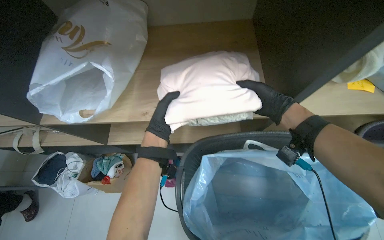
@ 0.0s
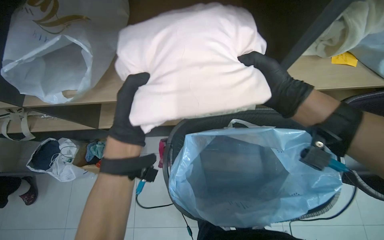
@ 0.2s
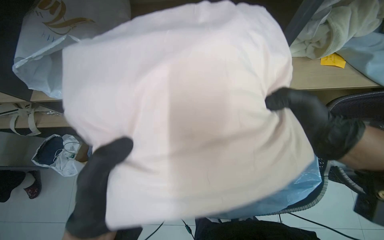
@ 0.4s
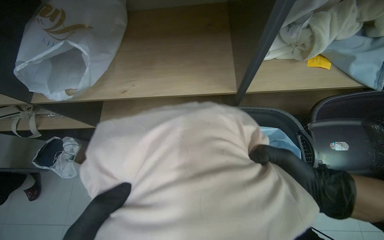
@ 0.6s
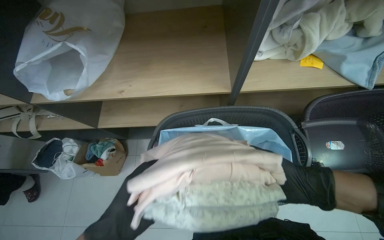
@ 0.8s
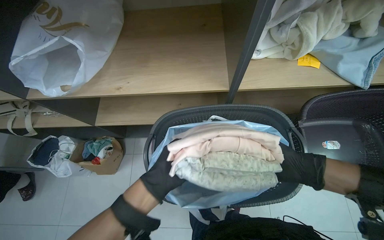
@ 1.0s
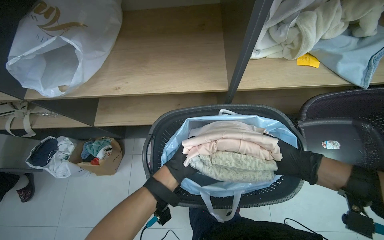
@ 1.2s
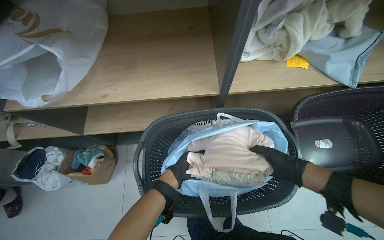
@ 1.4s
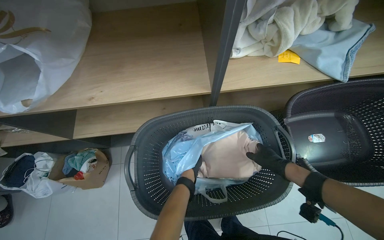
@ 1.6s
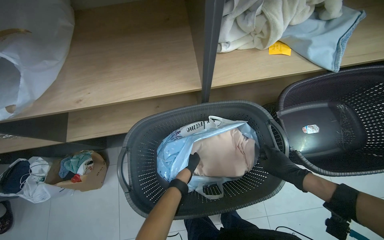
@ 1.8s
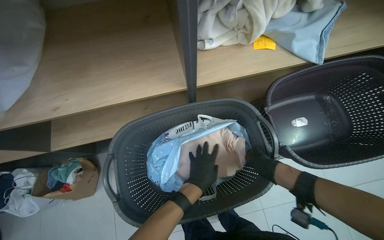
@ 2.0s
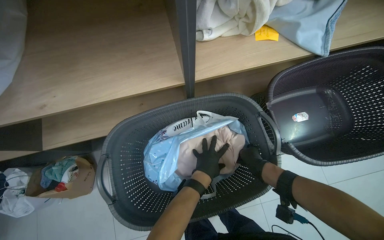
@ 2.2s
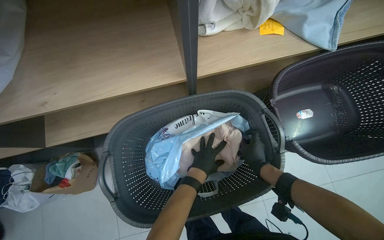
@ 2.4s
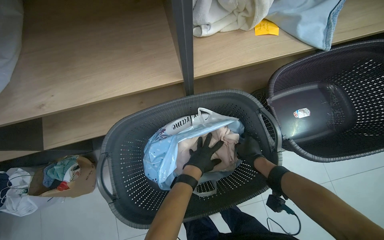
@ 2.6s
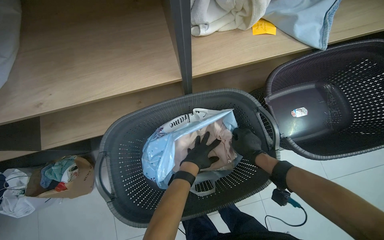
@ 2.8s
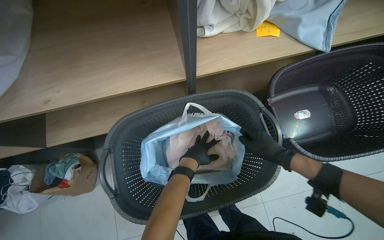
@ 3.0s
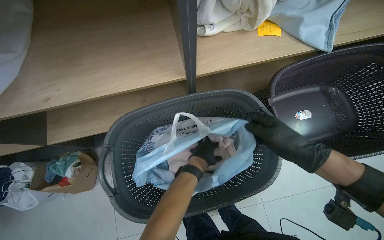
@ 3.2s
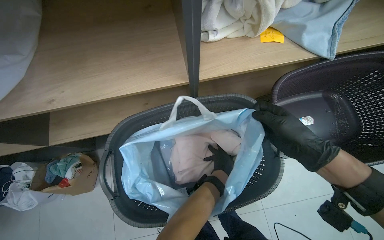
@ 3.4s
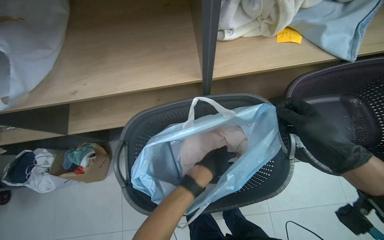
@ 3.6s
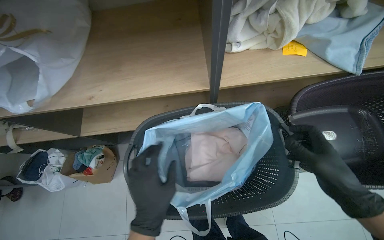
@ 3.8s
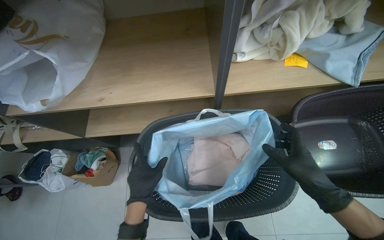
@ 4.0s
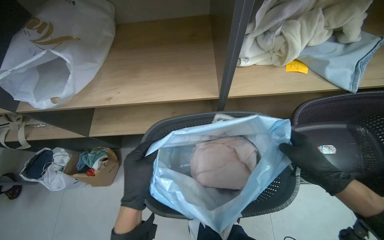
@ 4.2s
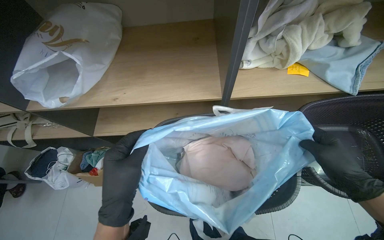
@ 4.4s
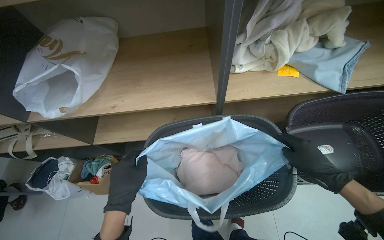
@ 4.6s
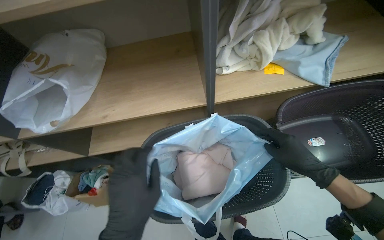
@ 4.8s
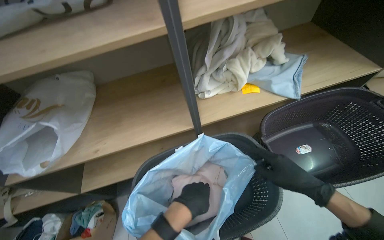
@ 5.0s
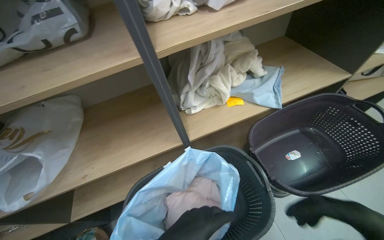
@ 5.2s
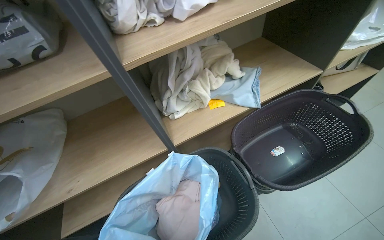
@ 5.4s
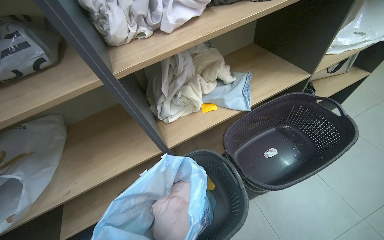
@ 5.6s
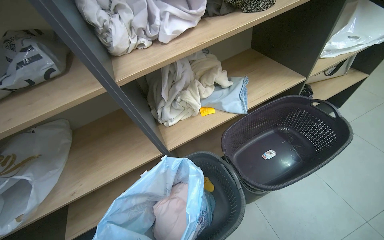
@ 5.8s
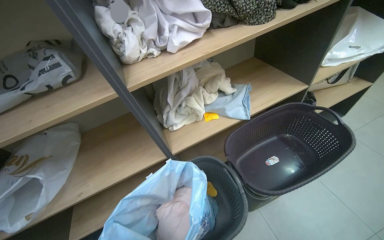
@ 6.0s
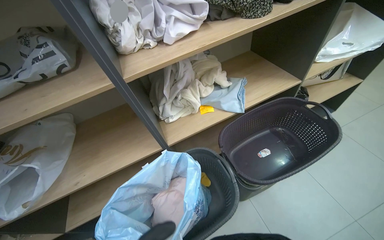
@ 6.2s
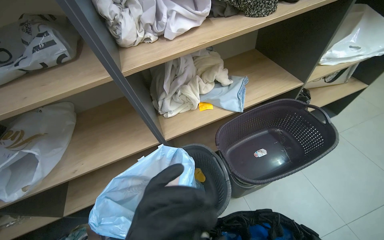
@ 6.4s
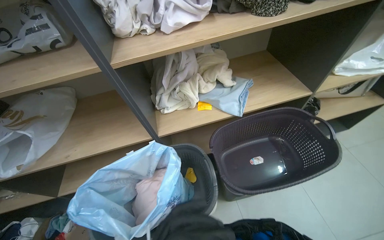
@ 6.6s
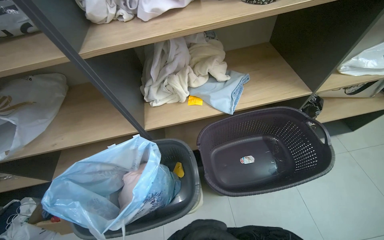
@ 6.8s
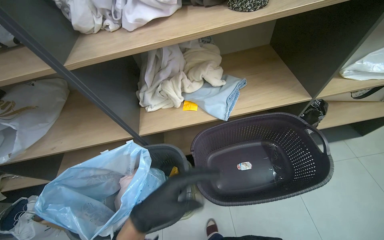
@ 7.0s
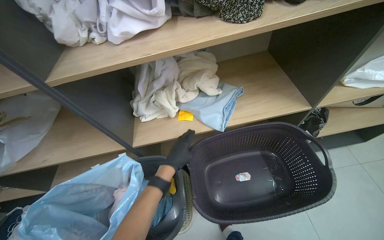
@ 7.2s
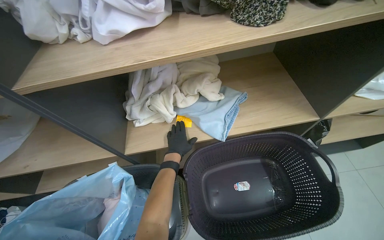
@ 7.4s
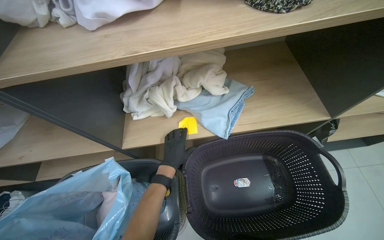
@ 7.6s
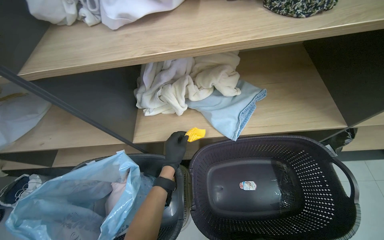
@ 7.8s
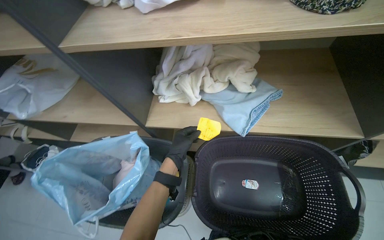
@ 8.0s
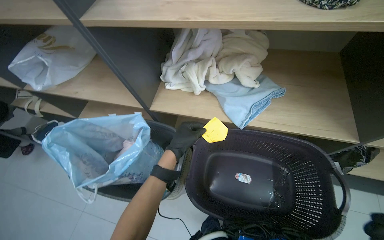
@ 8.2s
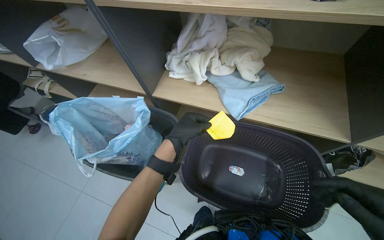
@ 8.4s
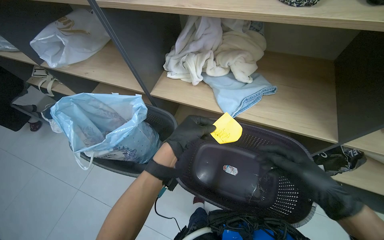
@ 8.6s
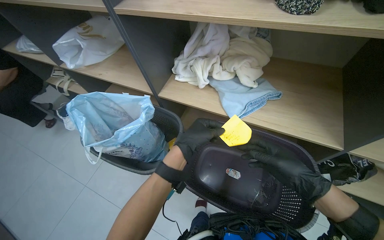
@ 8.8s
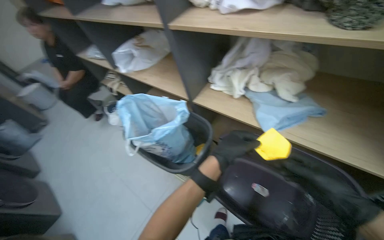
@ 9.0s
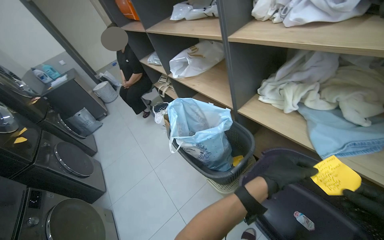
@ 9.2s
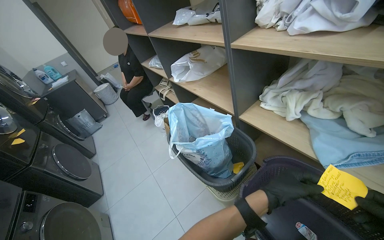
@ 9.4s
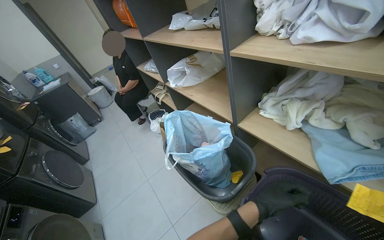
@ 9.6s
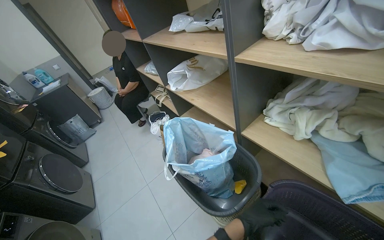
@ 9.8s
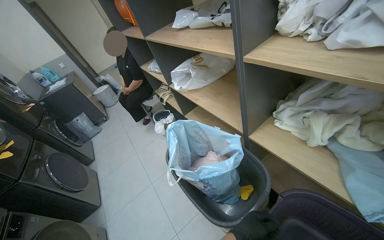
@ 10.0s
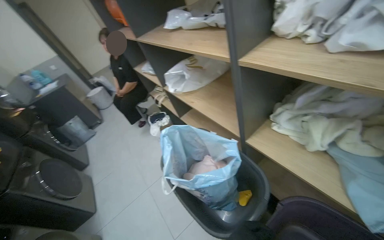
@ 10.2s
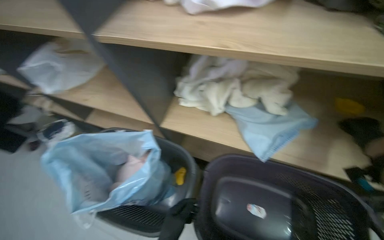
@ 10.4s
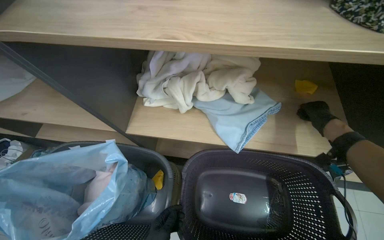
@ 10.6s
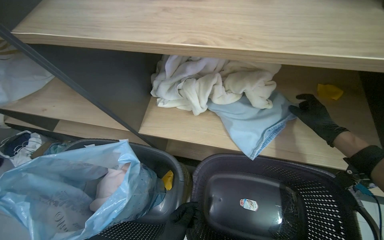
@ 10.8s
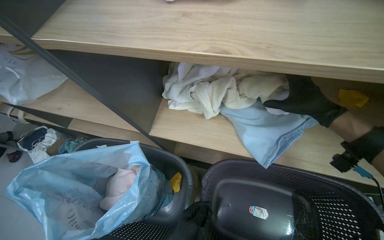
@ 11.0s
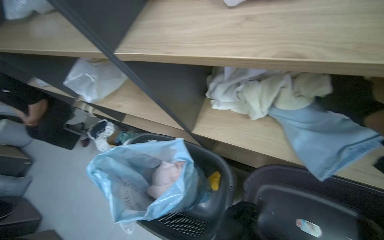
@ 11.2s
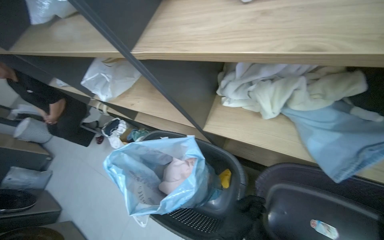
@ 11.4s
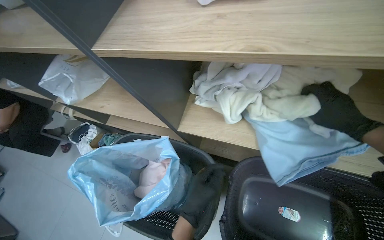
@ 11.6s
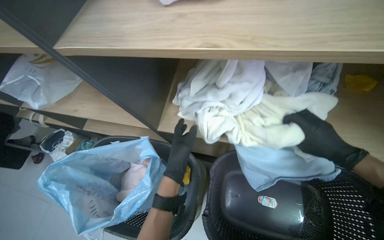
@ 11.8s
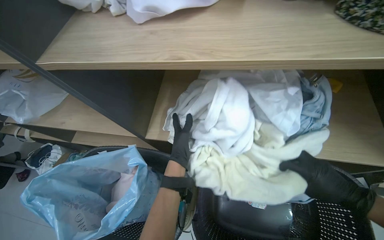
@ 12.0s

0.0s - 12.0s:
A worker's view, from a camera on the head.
Job: managing laundry.
The whole recording: Packing folded laundry into bag. The worker places a blue bag into a basket and packs folded laundry into it.
0.0s - 1.6s: The right hand shifts about 30 cm down the picture.
3.0s - 4.4s: The left hand goes nearer and farther, roughly 25 cm each way, reversing 2 times; the right hand is displaced nearer to the camera by approximately 15 cm.
4.4s - 6.0s: The view tilts some 20 degrees upward.
6.0s - 7.6s: The camera pitches downward, by some 15 degrees.
7.6s - 9.0s: The head turns to the left by about 40 degrees. The left hand moves nearer to the camera, about 25 cm.
9.0s - 10.4s: The wearer looks about 15 degrees further to the right.

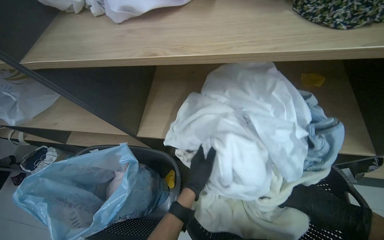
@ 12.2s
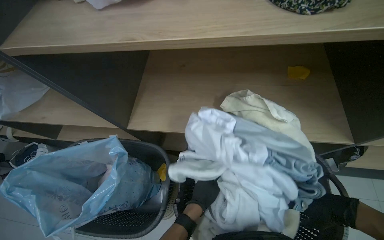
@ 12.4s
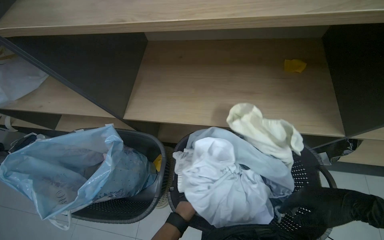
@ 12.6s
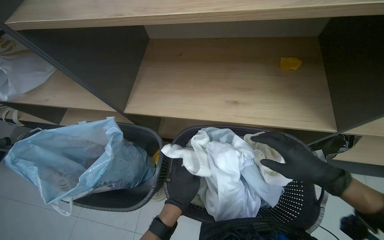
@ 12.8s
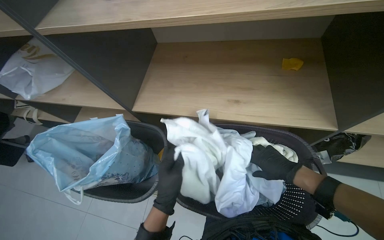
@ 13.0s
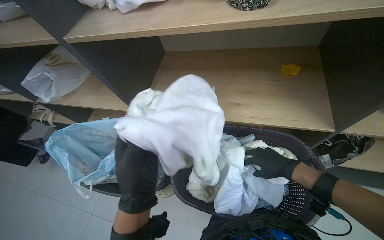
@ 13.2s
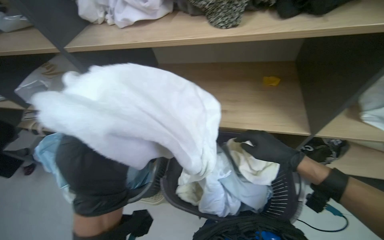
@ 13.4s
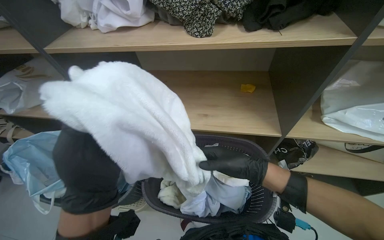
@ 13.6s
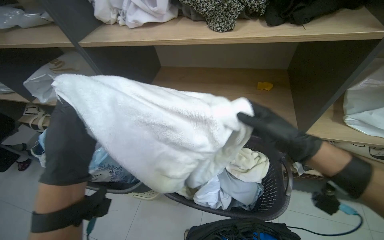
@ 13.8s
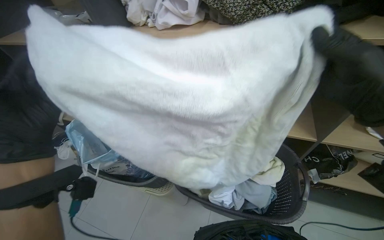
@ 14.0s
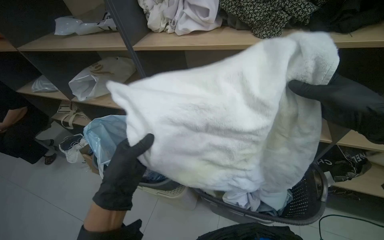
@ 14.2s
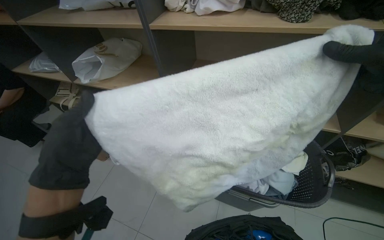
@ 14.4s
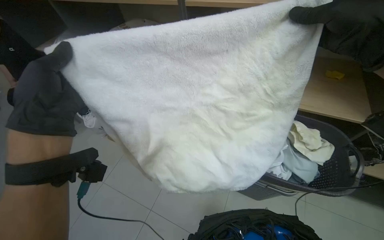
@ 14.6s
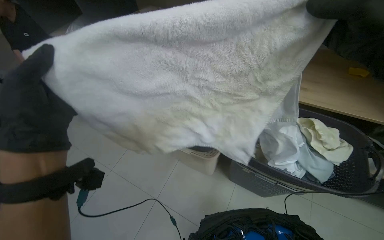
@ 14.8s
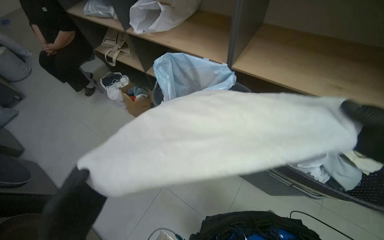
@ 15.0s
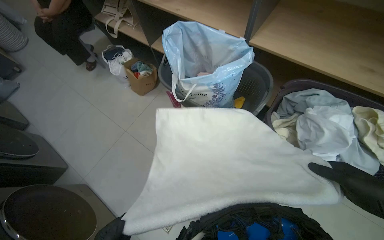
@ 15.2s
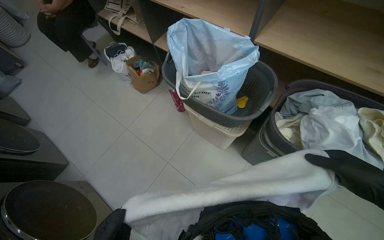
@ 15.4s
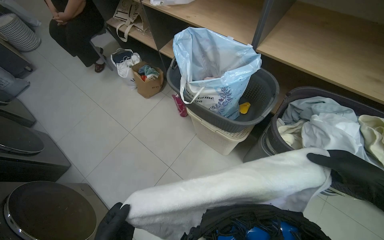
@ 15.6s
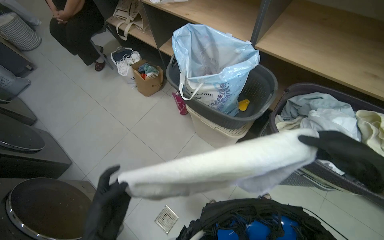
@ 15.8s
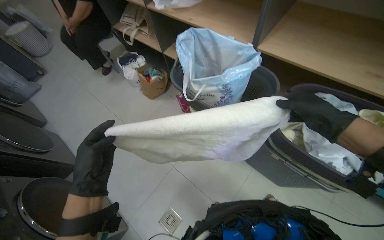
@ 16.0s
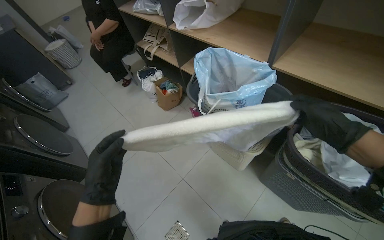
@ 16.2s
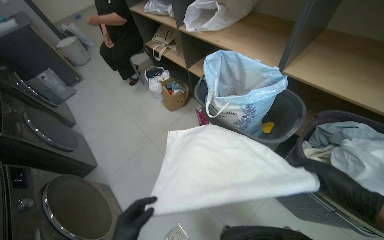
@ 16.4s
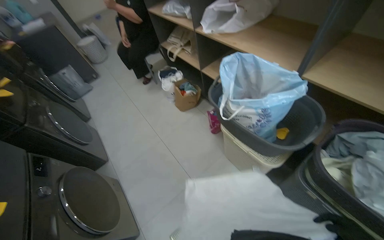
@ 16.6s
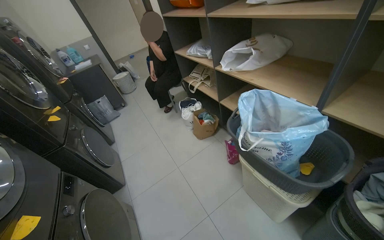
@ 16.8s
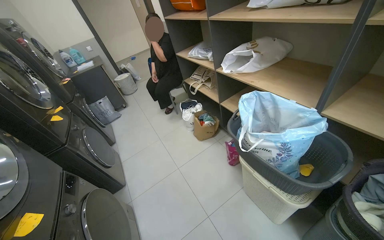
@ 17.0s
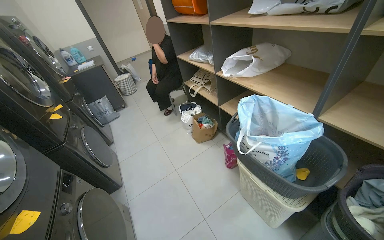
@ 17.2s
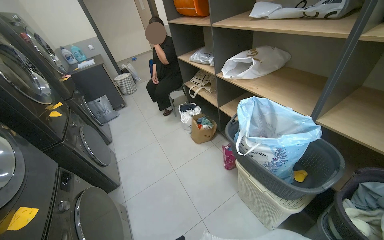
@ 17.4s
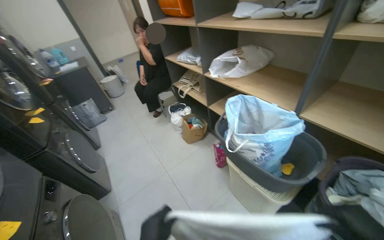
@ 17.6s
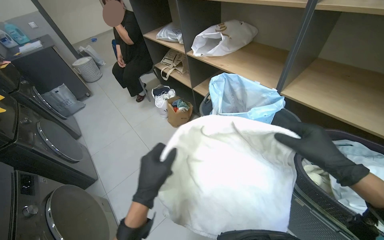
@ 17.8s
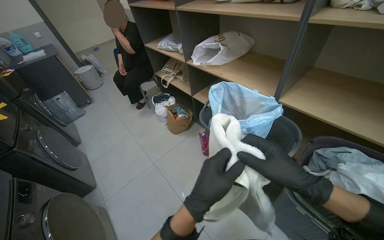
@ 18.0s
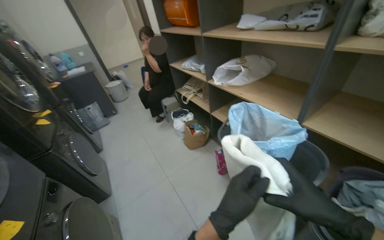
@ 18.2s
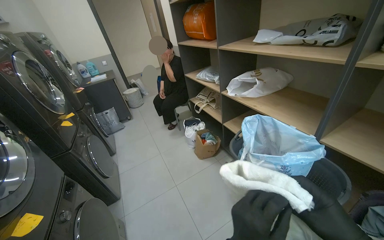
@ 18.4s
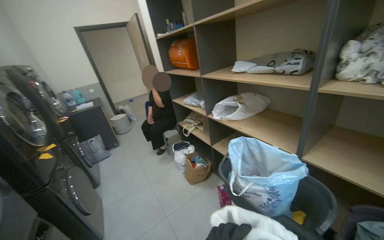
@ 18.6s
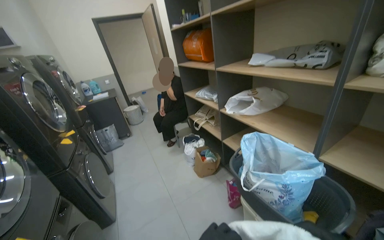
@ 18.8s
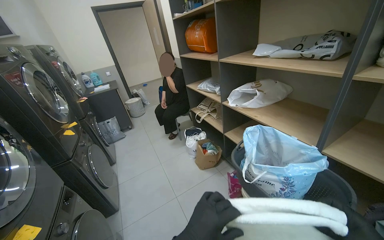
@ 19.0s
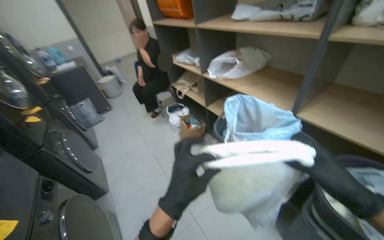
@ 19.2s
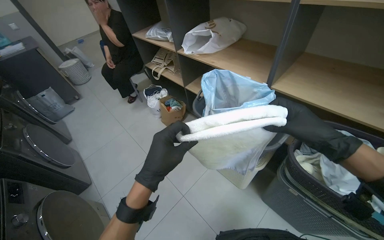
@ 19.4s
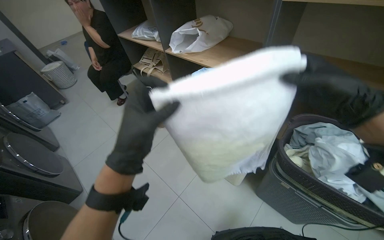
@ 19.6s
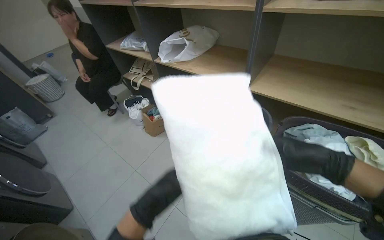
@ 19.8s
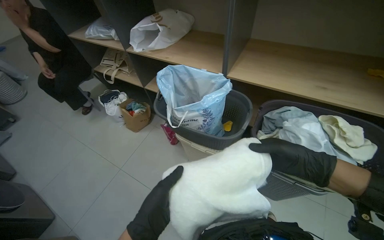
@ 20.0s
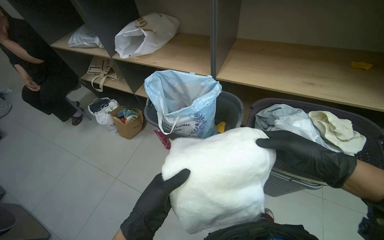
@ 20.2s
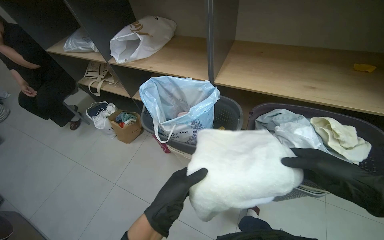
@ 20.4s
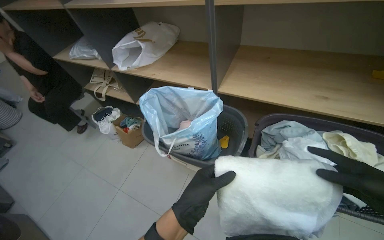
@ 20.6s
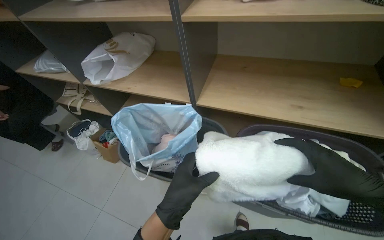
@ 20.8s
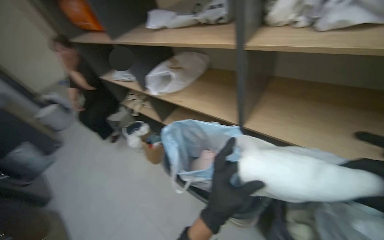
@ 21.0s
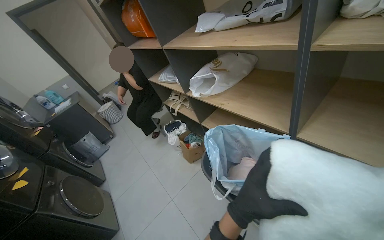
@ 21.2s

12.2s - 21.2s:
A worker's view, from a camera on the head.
Job: managing laundry.
The whole recording: Packing folded laundry into bag. The worker places a blue bag into a basket and packs folded laundry into it.
12.2s - 13.8s: The left hand goes roughly 30 cm nearer to the camera.
13.8s - 15.2s: The wearer moves to the left, about 40 cm. The wearer looks some 20 degrees further downward.
15.2s - 16.6s: The head turns to the left by some 15 degrees.
16.6s - 18.2s: The view tilts about 15 degrees upward.
18.2s - 19.8s: The wearer looks some 15 degrees further to the right.
19.8s - 21.2s: The view pans to the left by approximately 20 degrees.
